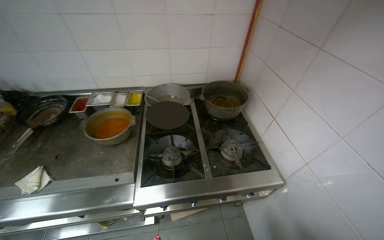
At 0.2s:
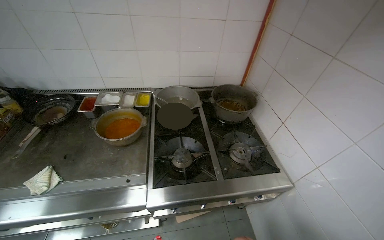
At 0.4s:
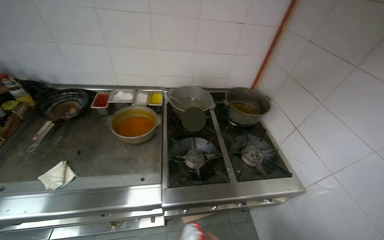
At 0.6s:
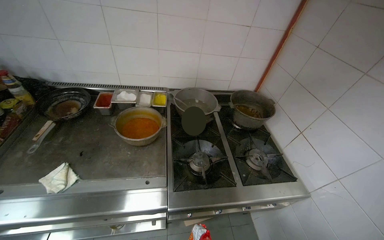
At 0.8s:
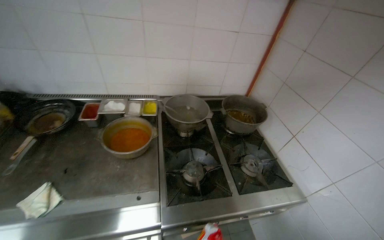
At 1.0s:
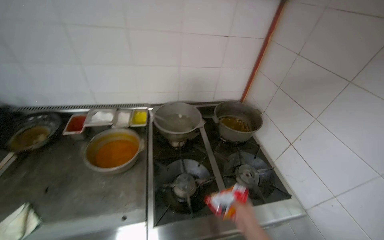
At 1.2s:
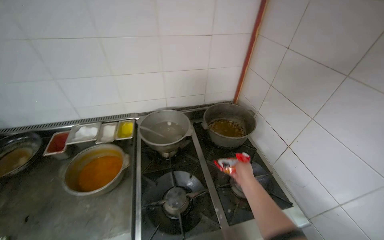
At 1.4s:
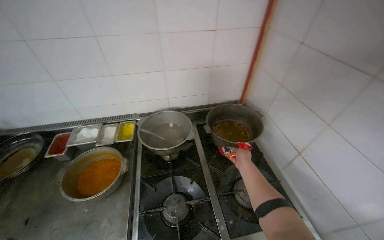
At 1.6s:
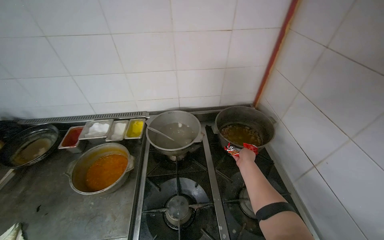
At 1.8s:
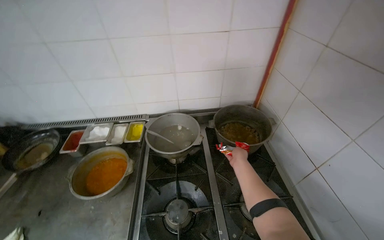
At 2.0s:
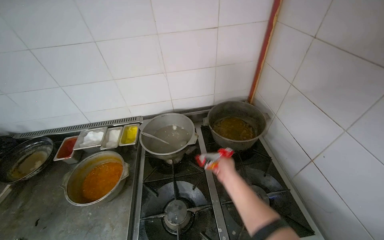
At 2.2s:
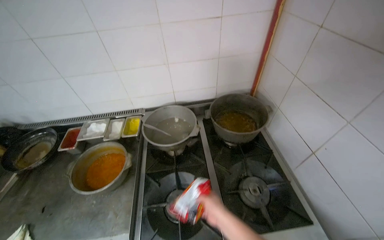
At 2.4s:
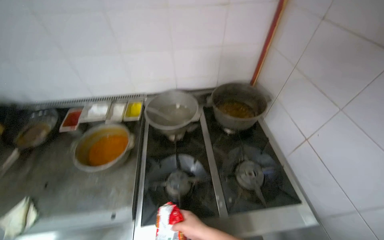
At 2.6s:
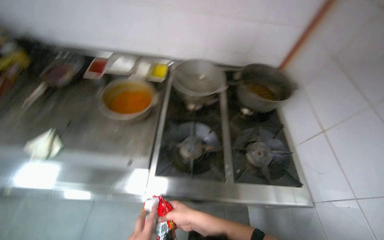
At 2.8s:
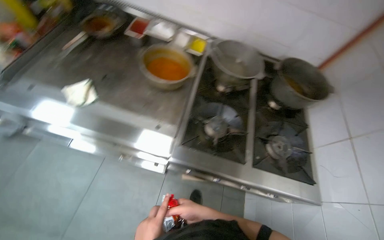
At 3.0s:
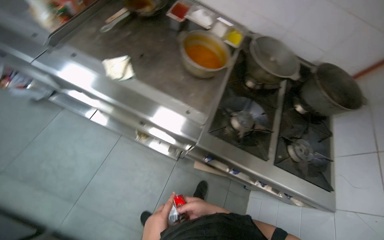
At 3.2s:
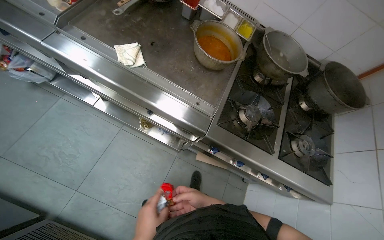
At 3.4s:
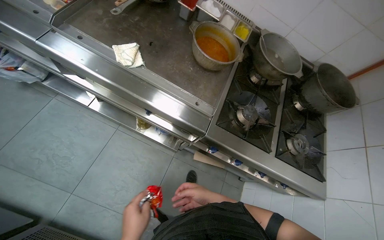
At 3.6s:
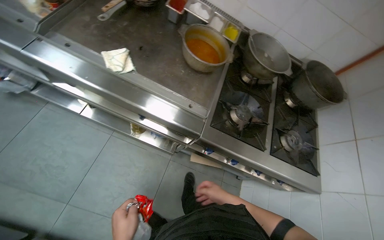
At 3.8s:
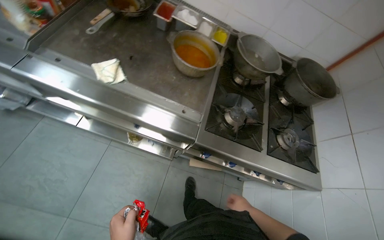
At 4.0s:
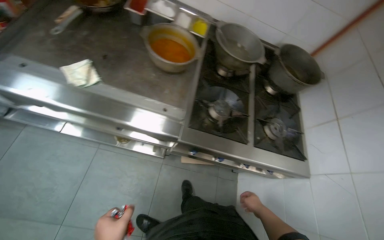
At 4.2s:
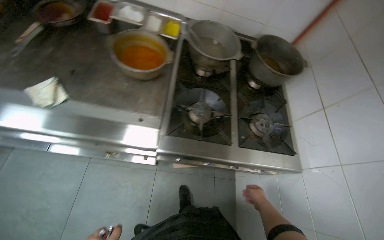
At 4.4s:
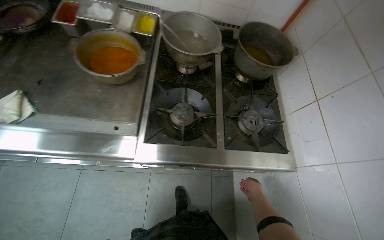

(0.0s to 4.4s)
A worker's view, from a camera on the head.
Job: organizing items.
The whole recording: Handling kitchen supplies. The worker organizes kitchen tools, retrieves items.
1.4s - 3.0s: The camera travels some 50 cm. The view tilts about 20 degrees downward. The scene rotates clockwise by about 35 degrees.
3.0s - 4.4s: The right hand goes about 40 cm to the right and farther from the camera.

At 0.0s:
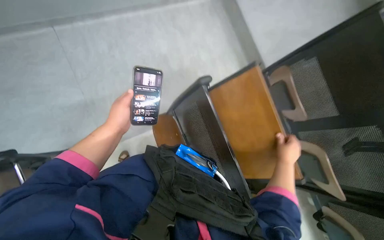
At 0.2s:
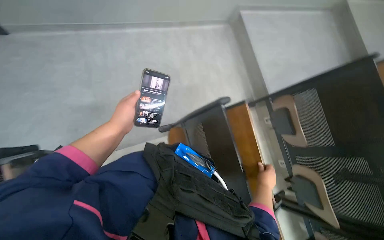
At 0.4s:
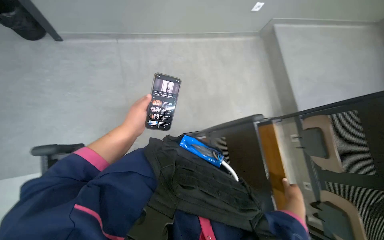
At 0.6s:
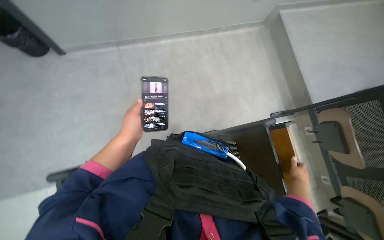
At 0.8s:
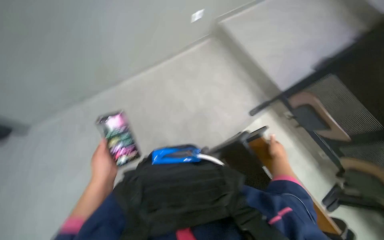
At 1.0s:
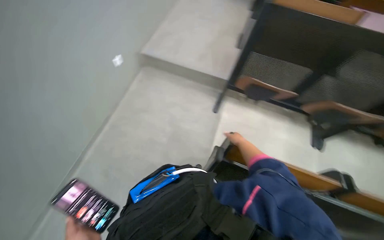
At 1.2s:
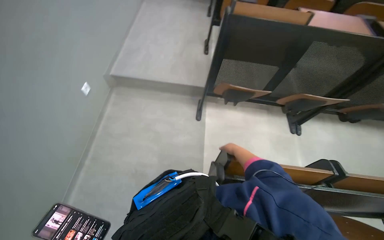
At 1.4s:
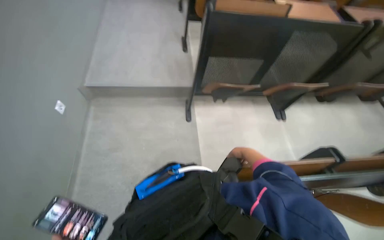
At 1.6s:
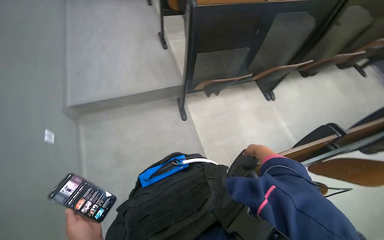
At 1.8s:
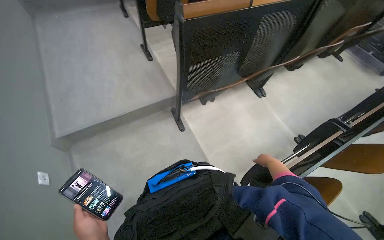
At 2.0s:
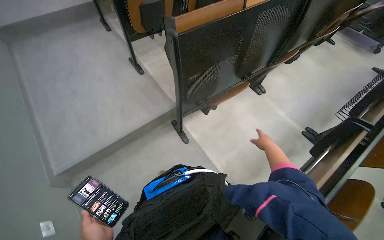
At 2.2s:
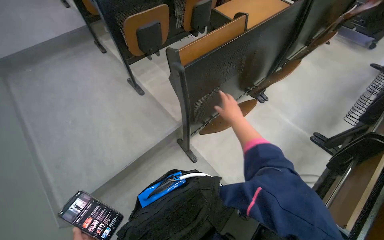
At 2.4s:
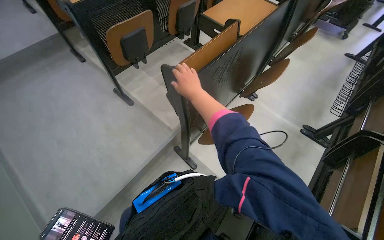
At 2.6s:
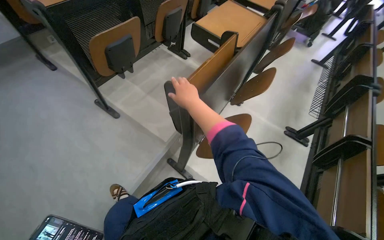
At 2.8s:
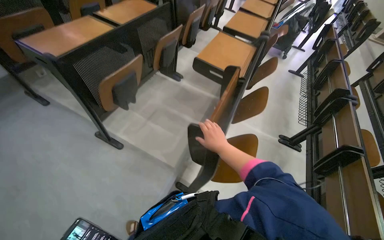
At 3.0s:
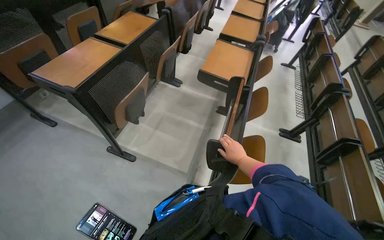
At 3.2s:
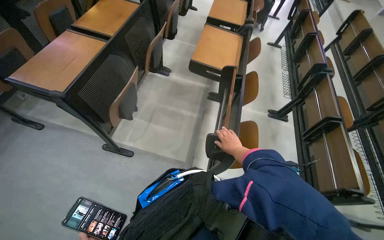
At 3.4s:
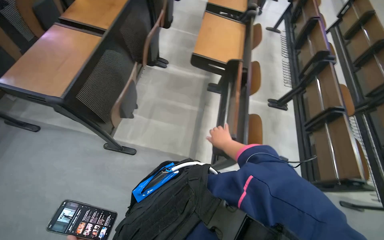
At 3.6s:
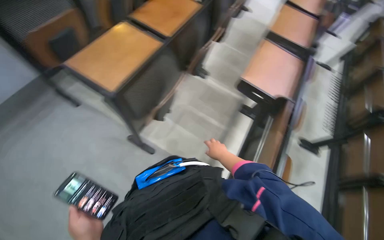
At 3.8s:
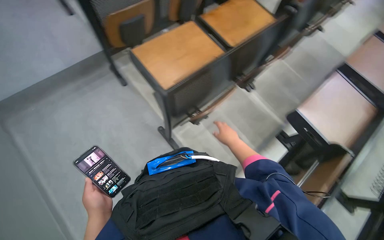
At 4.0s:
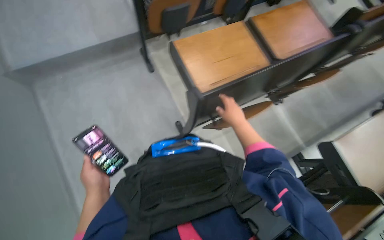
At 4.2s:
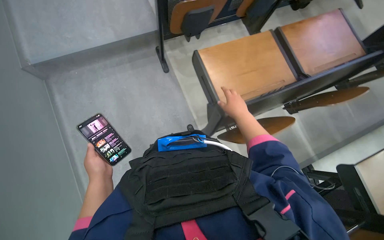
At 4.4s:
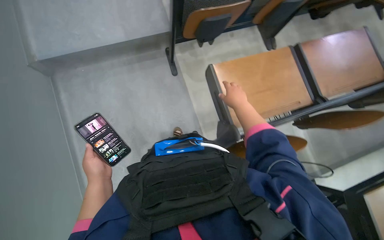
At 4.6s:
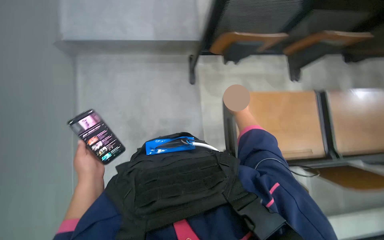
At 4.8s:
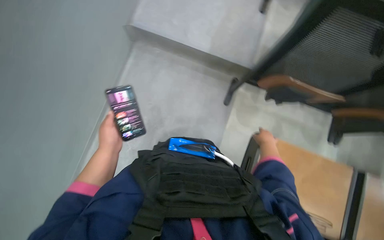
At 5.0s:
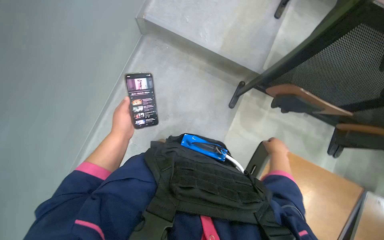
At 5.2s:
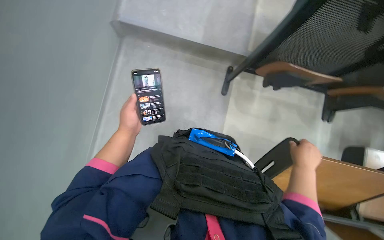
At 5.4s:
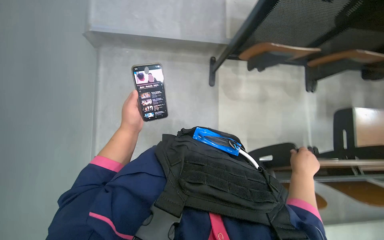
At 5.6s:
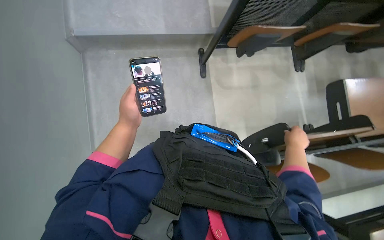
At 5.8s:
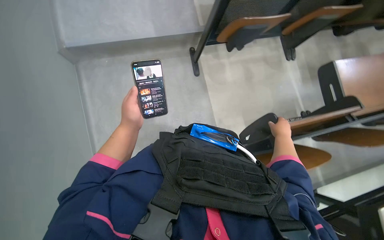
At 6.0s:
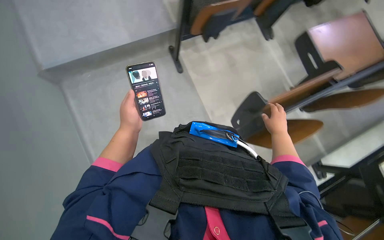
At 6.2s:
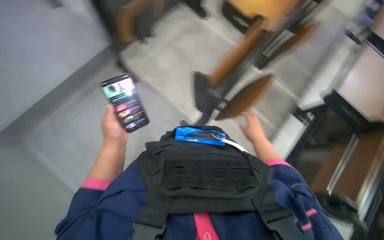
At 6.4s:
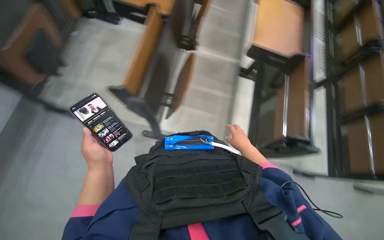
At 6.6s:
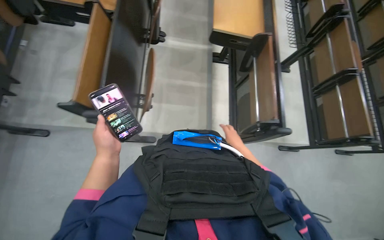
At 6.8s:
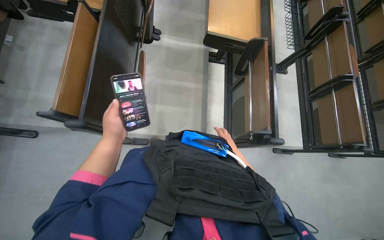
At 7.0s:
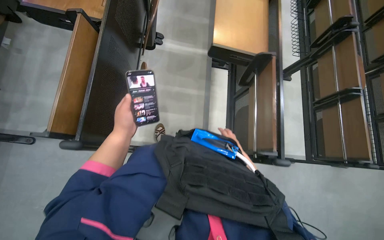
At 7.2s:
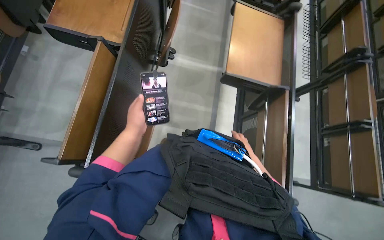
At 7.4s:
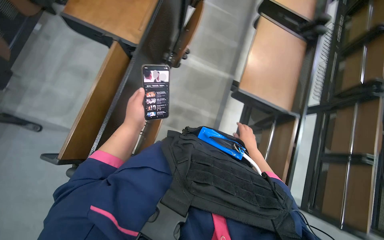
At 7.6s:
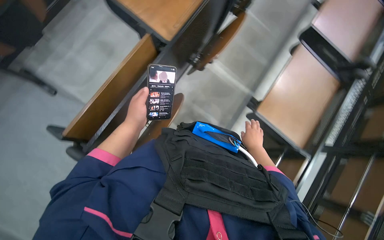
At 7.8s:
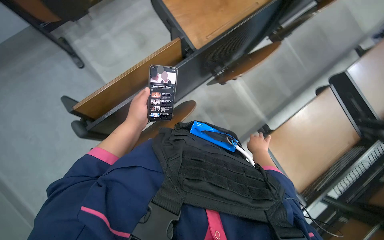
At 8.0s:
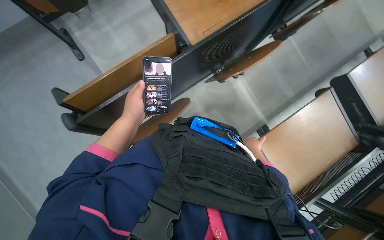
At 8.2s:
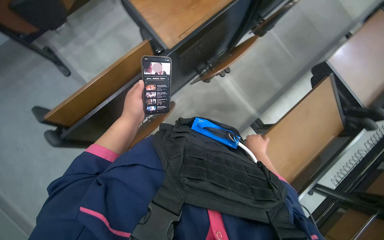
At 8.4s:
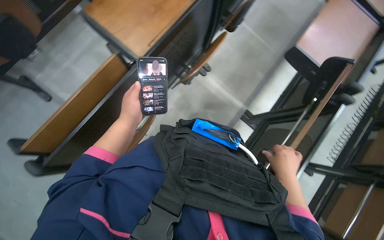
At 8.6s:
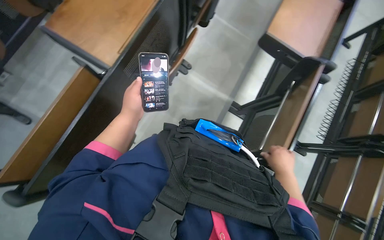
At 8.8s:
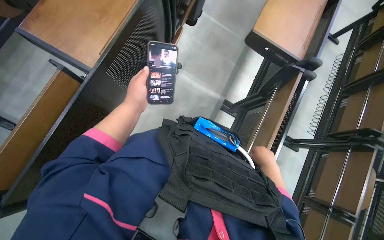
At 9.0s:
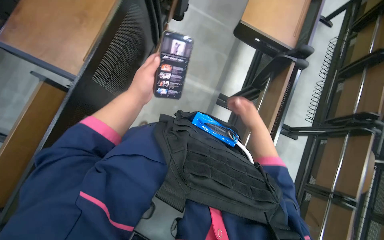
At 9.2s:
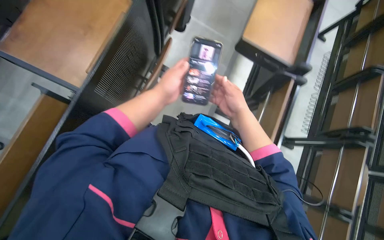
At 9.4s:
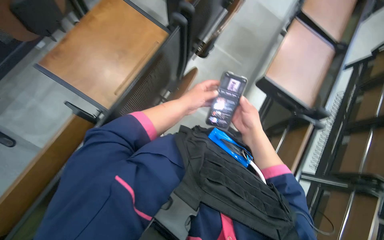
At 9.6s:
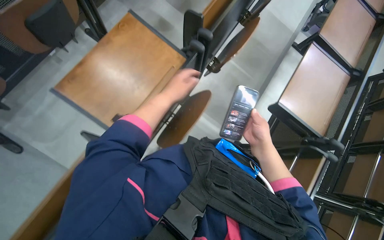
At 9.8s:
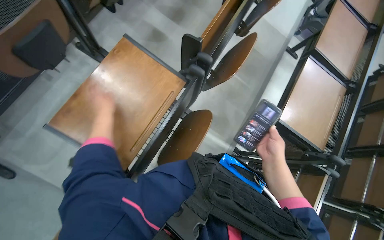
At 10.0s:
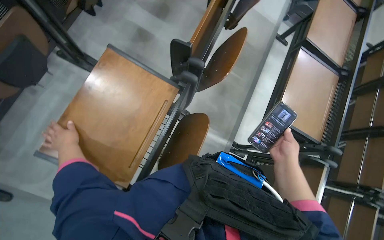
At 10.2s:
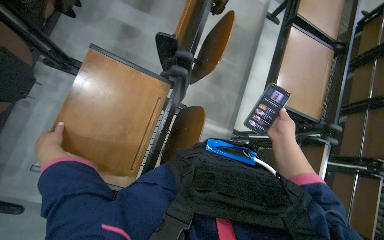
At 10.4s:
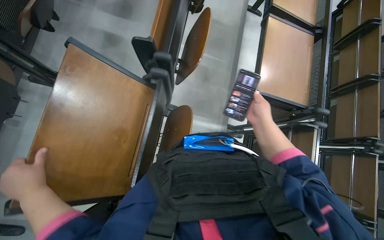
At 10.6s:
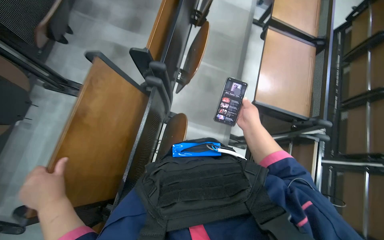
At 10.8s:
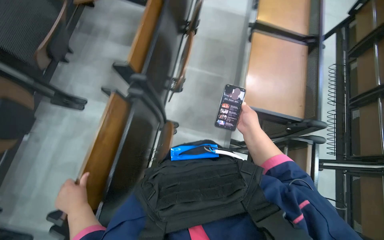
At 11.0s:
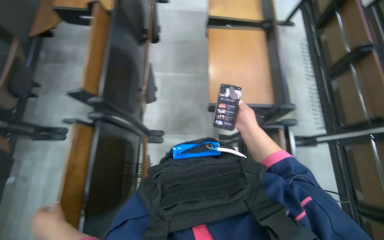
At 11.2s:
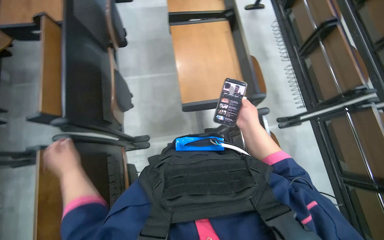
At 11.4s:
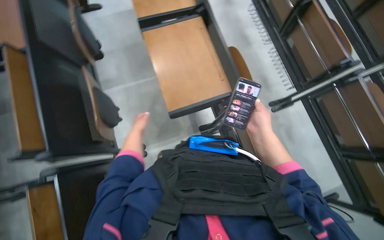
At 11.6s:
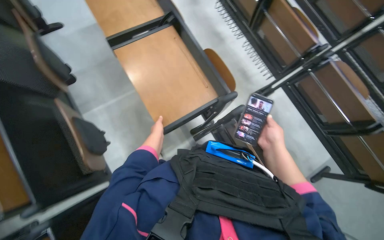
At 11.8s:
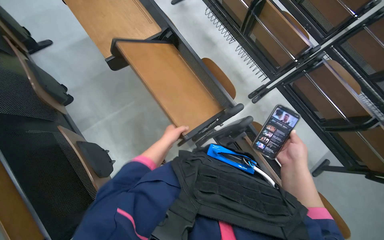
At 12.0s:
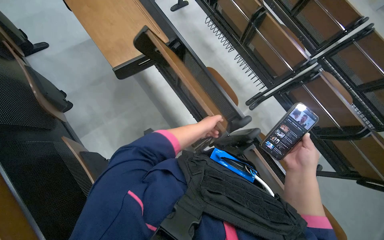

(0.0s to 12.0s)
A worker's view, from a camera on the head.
Job: organizing items.
The whole recording: Folding down desks in lecture hall. The worker folds down the desks in the lecture hall.
0.0s - 1.6s: The wearer looks some 65 degrees further to the right.
1.6s - 3.0s: The camera is carried some 1 m. The head rotates approximately 50 degrees to the right.
3.0s - 4.4s: The head rotates approximately 30 degrees to the left.
7.6s - 9.0s: The left hand heads up the picture, covering approximately 15 cm. The right hand goes nearer and farther, approximately 20 cm each way, reversing 2 times.
9.0s - 10.4s: The left hand is displaced to the left by about 30 cm.
10.4s - 12.0s: The wearer moves approximately 50 cm. The wearer looks some 50 degrees further to the right.

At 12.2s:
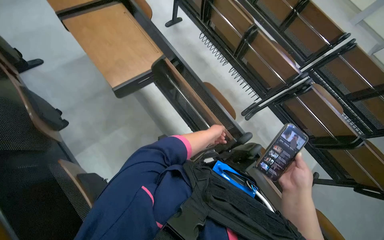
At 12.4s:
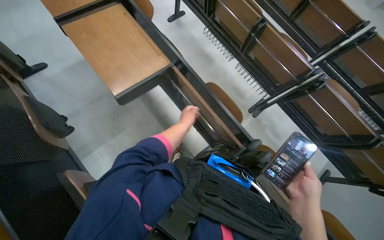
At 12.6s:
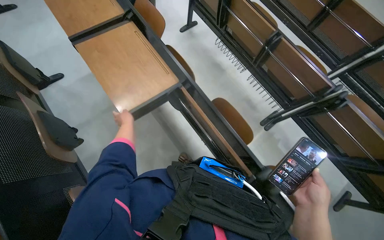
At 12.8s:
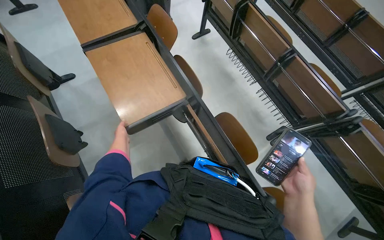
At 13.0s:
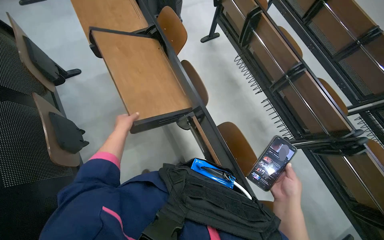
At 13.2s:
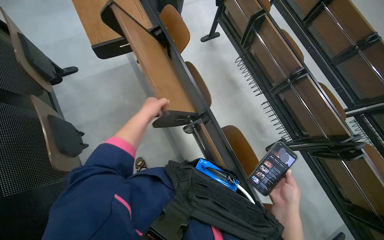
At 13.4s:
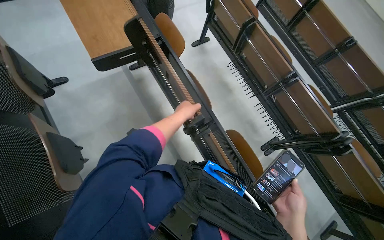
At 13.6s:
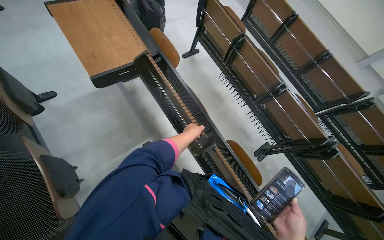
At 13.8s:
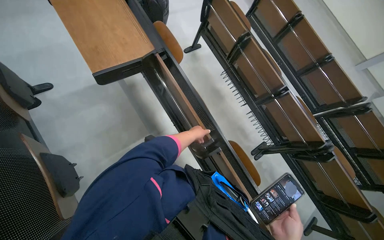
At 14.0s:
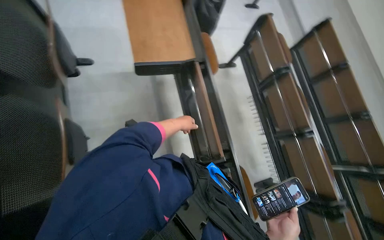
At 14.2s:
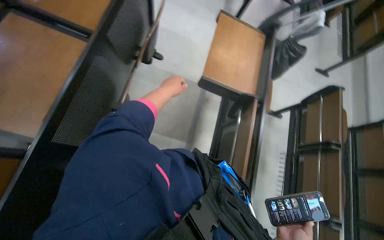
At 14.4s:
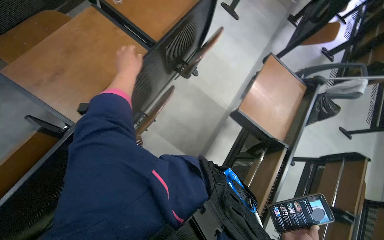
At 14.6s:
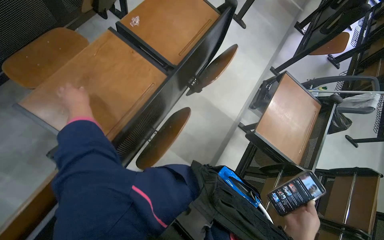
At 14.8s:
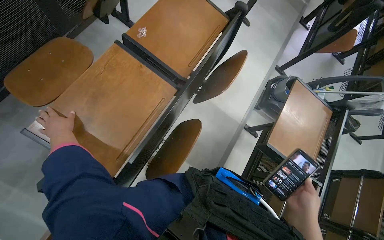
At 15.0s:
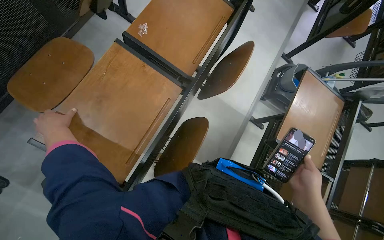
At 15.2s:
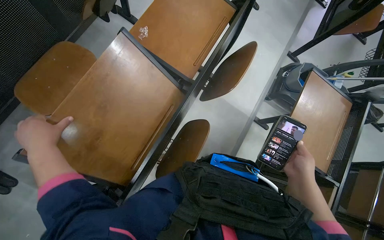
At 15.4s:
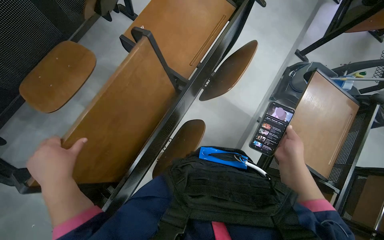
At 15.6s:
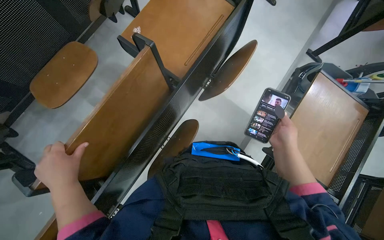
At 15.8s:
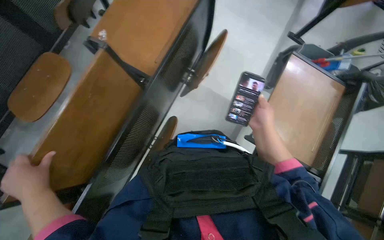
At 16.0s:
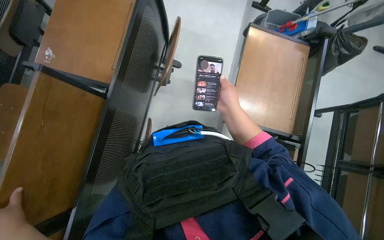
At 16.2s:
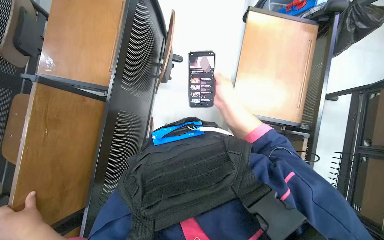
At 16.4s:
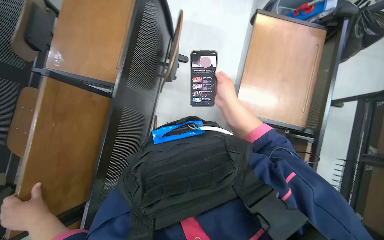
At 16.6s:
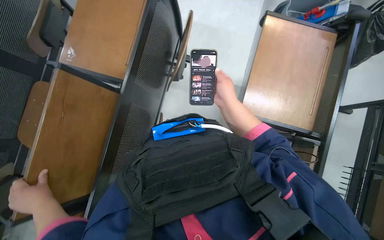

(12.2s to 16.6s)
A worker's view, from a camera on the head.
Job: organizing items.
The whole recording: Folding down desks in lecture hall. The worker folds down the desks in the lecture hall.
12.2s - 13.6s: The camera is carried some 50 cm.
13.6s - 15.2s: The head travels some 60 cm. The head rotates approximately 65 degrees to the left.
15.2s - 16.6s: The right hand travels up the picture by roughly 15 cm.
